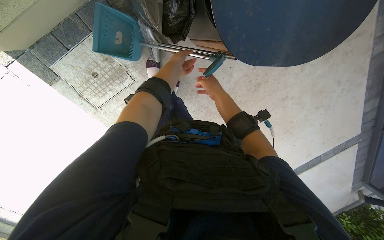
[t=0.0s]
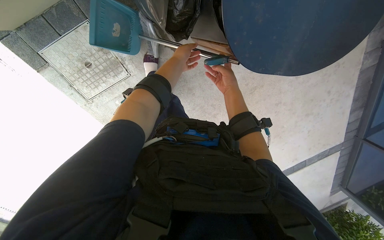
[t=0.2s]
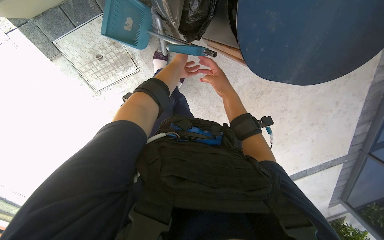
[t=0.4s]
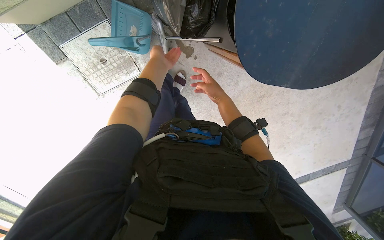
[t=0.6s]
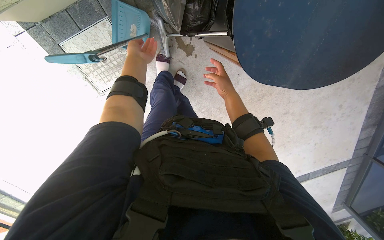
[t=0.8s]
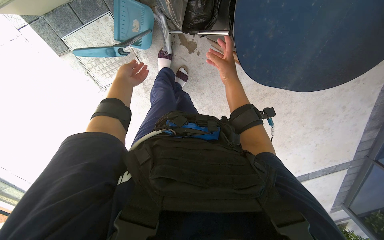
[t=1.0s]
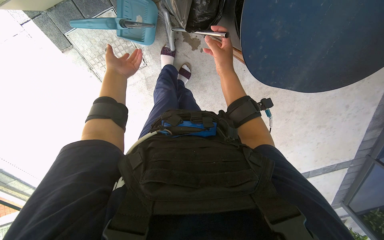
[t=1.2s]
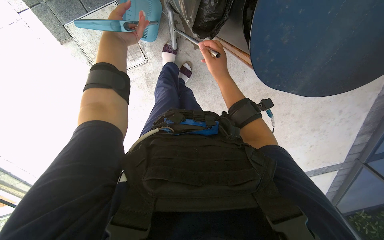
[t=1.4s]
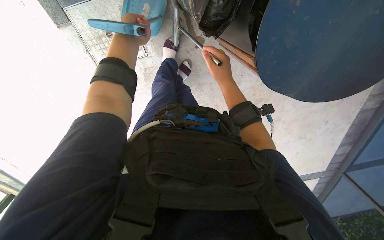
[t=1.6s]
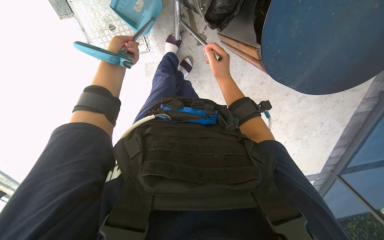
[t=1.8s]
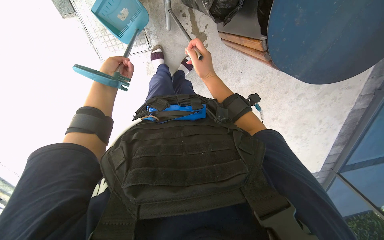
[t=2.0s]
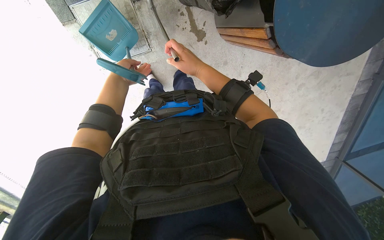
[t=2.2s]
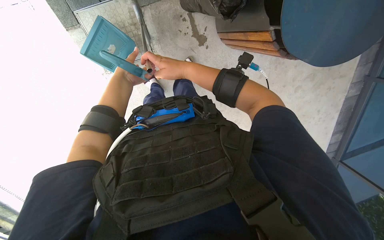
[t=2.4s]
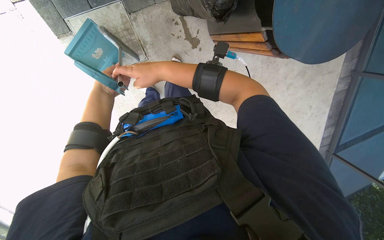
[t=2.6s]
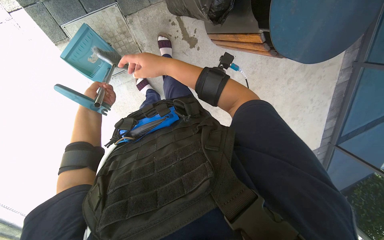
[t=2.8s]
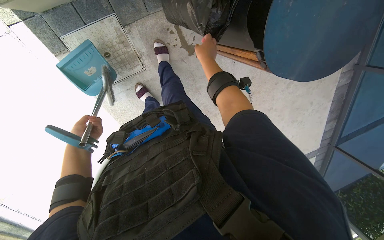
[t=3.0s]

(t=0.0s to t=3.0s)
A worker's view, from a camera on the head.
Job: managing trash.
The whole recording: Disposing of trash. The worker disposes of a water bottle and adjusts a trash bag in a bin.
t=0.0s - t=1.6s: The left hand goes some 25 cm to the left. Meanwhile the right hand goes nearer and farther, about 15 cm each way, reversing 2 times.
t=1.6s - t=3.0s: The left hand moves down the picture and to the left, about 40 cm. Meanwhile the right hand travels to the left and back again, approximately 30 cm each way.

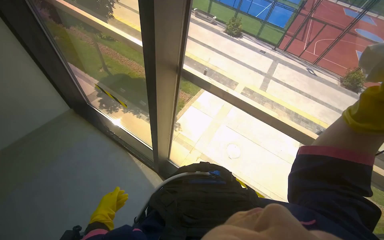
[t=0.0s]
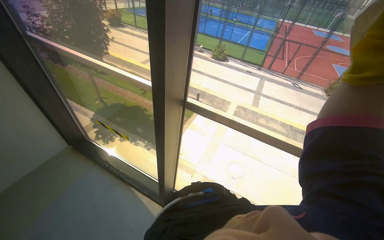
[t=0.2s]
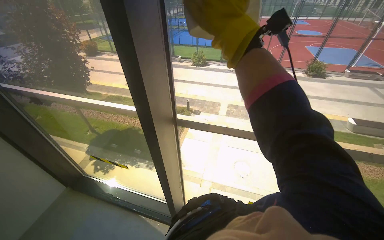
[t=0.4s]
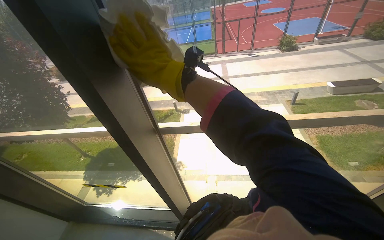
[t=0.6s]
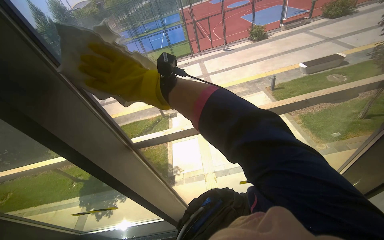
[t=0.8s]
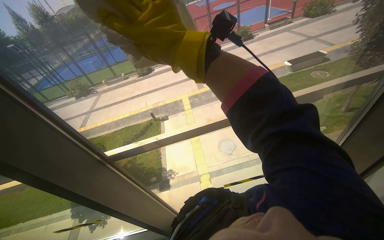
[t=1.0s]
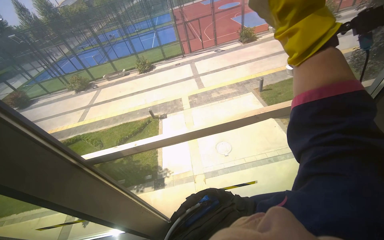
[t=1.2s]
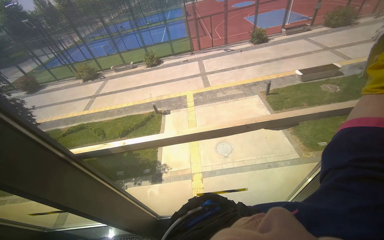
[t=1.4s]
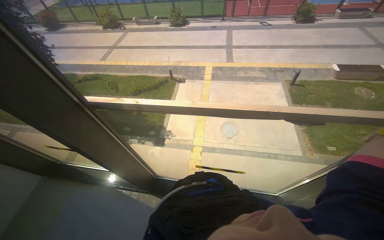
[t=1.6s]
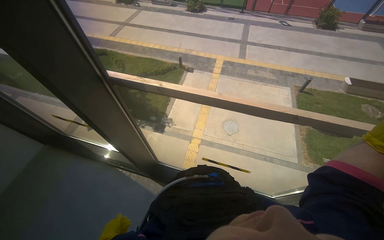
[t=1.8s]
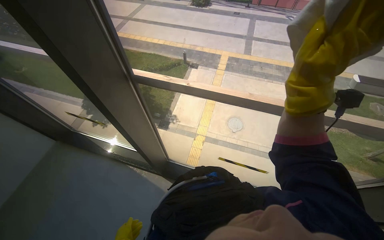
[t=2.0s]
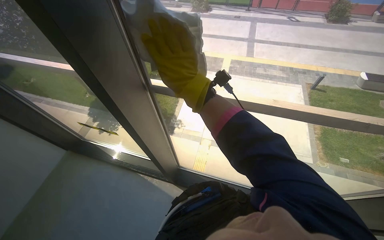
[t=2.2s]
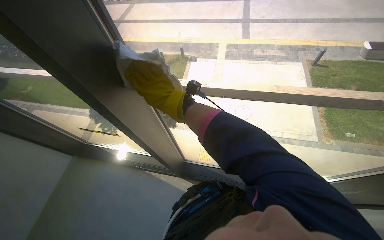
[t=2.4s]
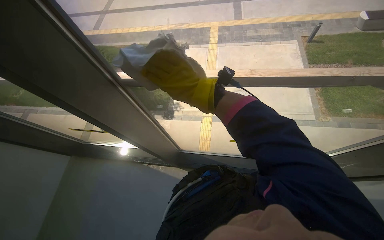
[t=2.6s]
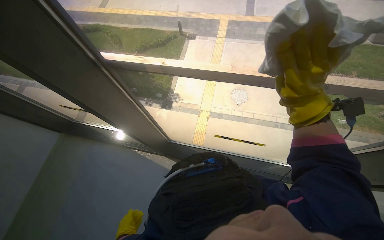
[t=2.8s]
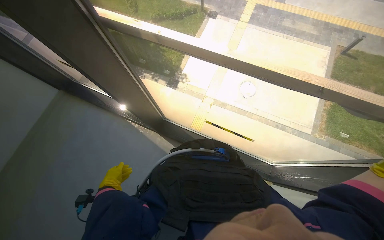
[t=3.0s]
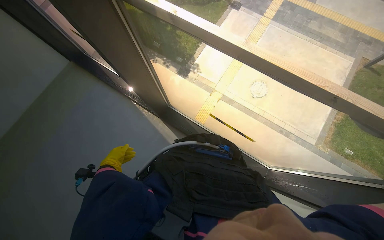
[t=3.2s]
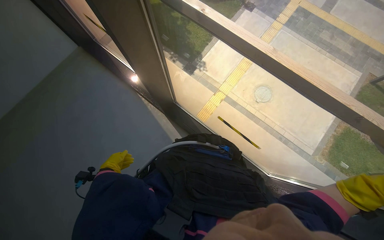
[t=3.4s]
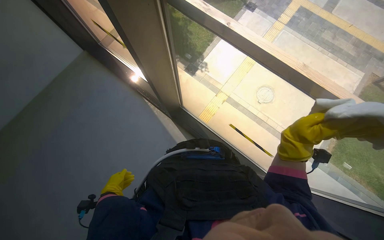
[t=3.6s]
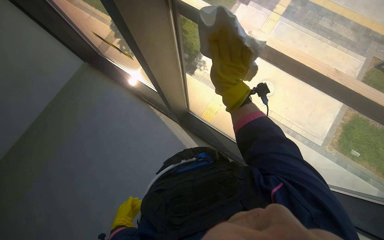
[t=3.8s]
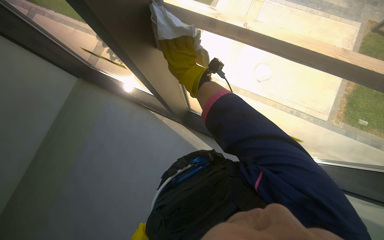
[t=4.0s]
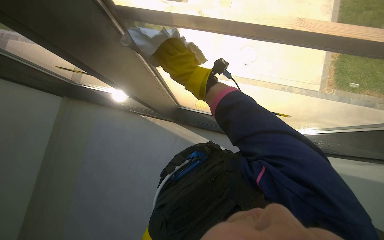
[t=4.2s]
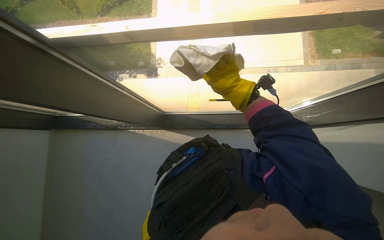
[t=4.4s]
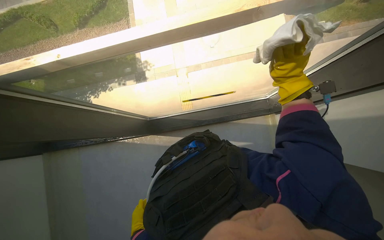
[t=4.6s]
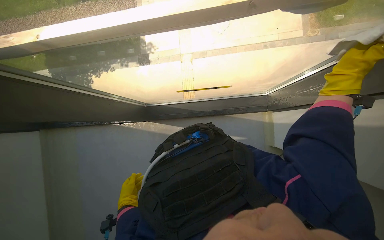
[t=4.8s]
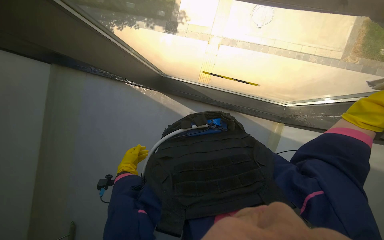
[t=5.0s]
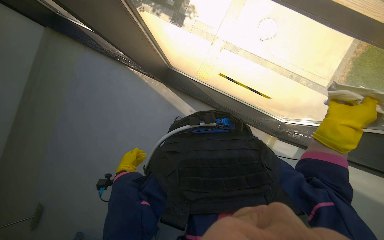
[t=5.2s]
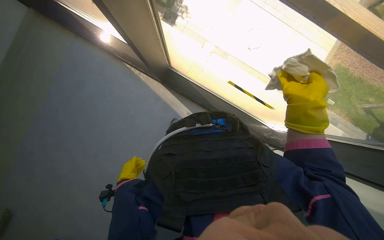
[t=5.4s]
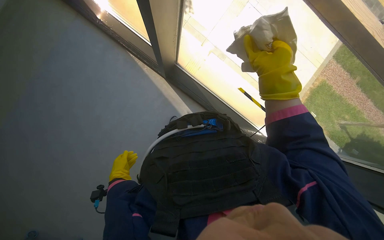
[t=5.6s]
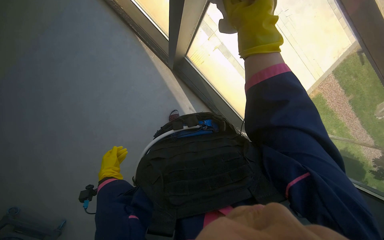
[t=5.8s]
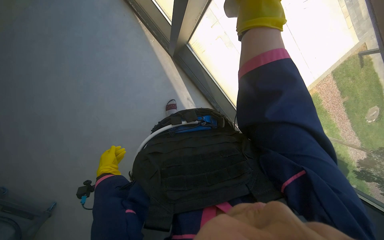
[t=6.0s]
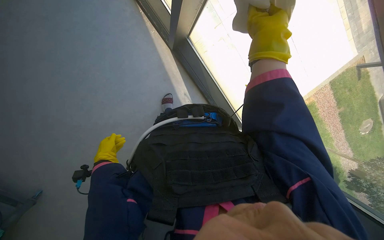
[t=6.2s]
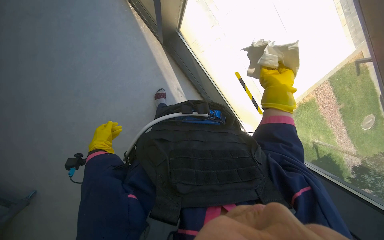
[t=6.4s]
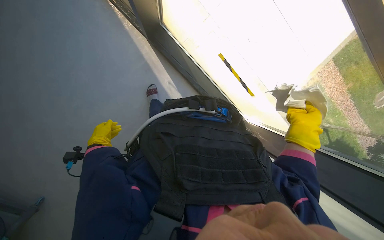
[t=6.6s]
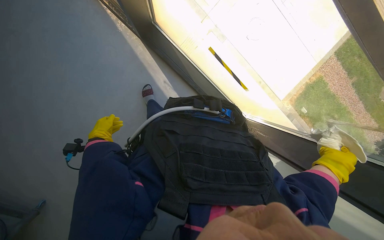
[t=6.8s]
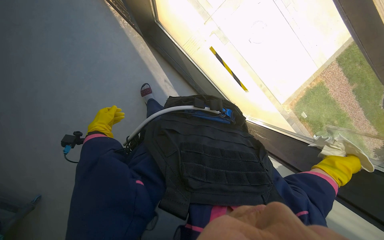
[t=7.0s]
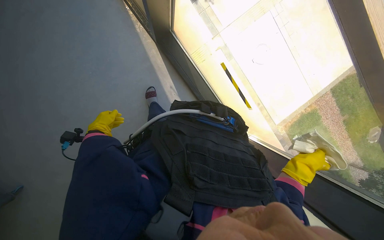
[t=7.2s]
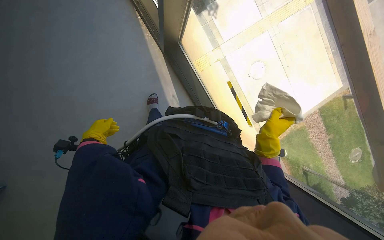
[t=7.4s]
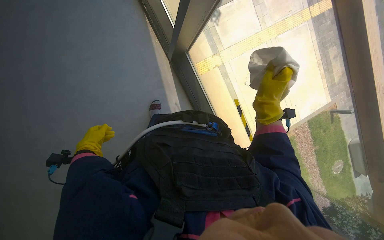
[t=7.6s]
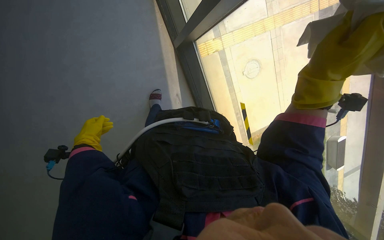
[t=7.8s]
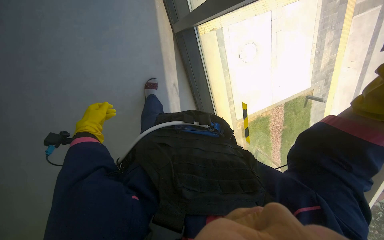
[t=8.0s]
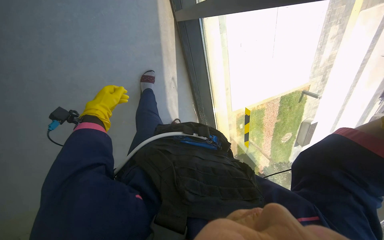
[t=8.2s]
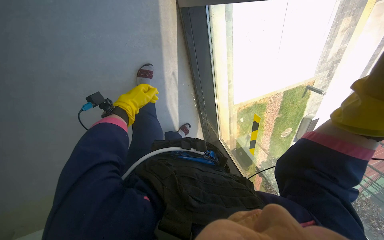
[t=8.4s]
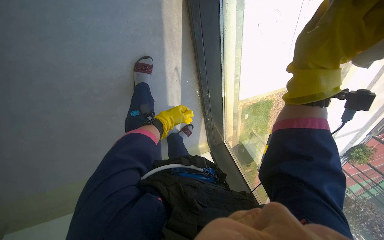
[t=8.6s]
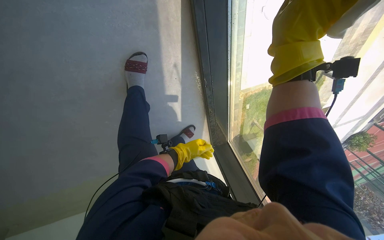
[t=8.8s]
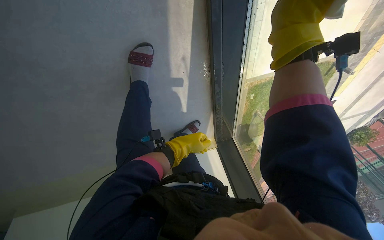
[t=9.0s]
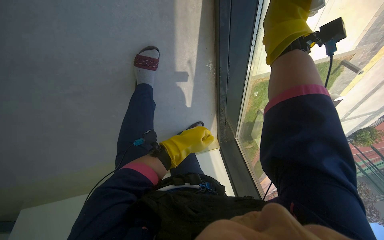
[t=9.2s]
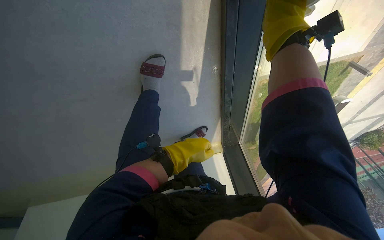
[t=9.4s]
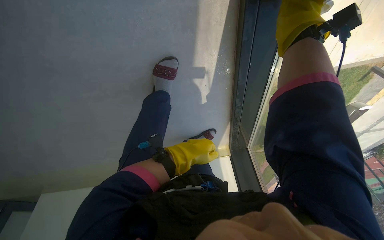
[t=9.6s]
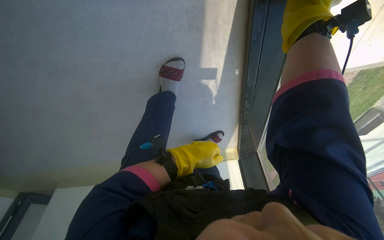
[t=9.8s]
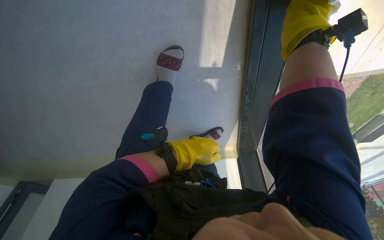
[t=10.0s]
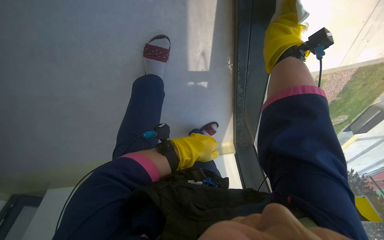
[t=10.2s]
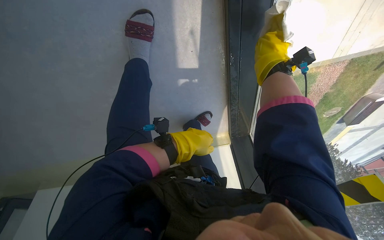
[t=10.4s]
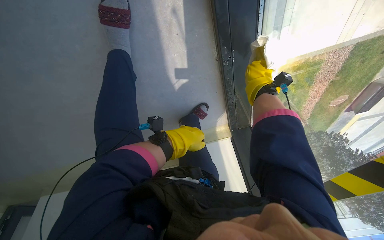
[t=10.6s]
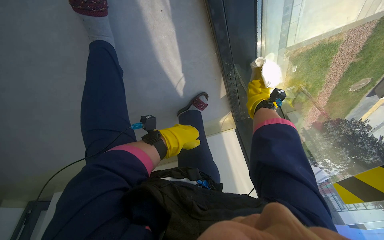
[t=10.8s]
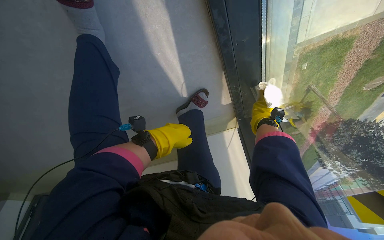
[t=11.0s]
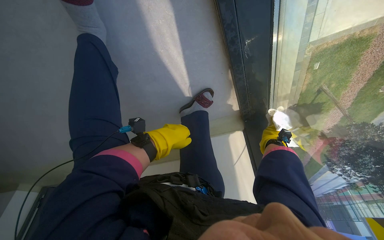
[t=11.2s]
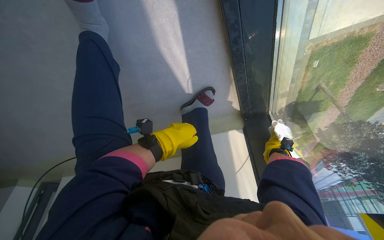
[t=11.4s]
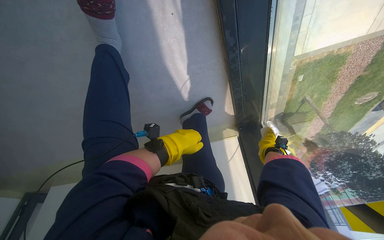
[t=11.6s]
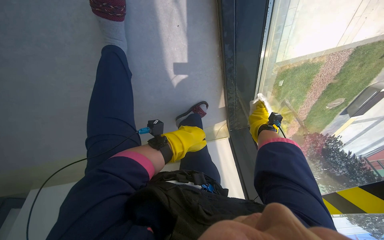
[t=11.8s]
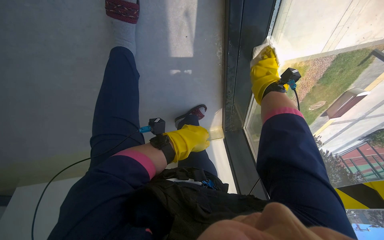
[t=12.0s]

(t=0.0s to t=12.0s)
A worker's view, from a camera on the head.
Job: wiping surfaces.
The whole recording: Wiping window frame with cloth. The worker wipes the window frame with a cleaning cloth.
t=1.6s - t=3.0s: The view tilts approximately 20 degrees downward.
t=6.0s - t=7.6s: The right hand goes roughly 15 cm farther from the camera, and goes down the picture and returns, about 25 cm each way.
t=9.0s - t=10.4s: The right hand shifts some 20 cm farther from the camera.

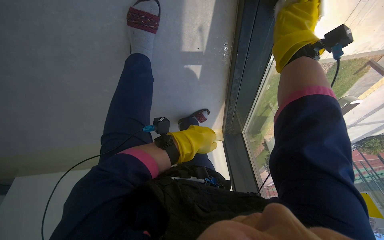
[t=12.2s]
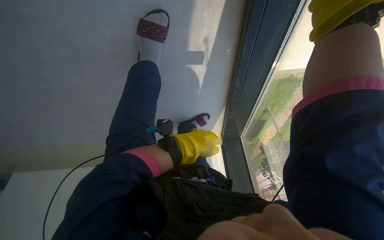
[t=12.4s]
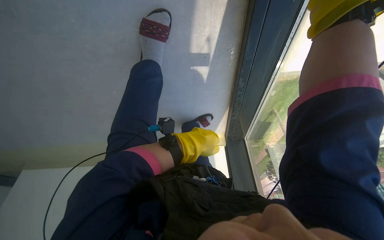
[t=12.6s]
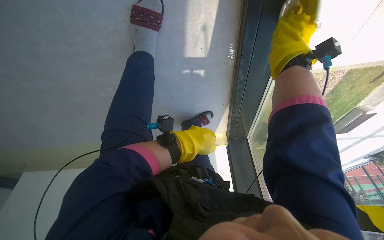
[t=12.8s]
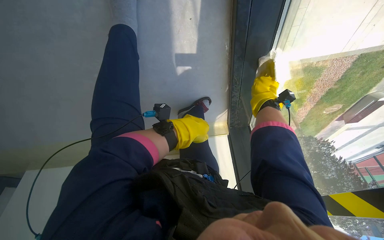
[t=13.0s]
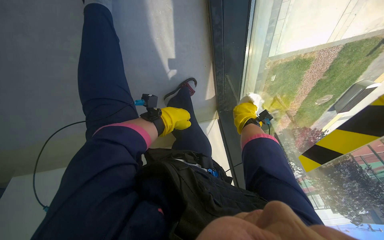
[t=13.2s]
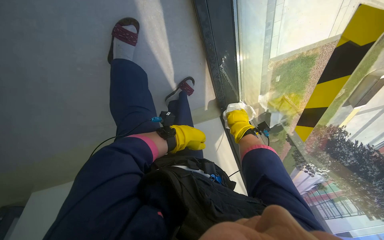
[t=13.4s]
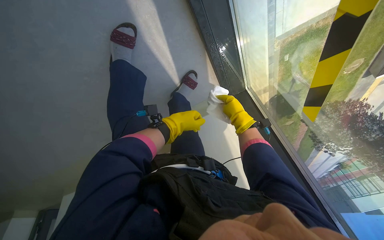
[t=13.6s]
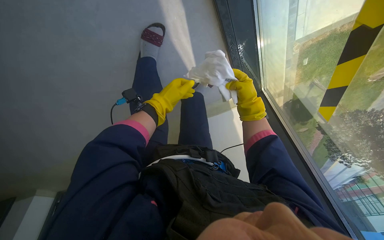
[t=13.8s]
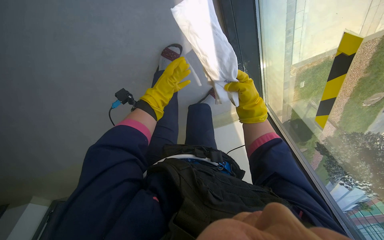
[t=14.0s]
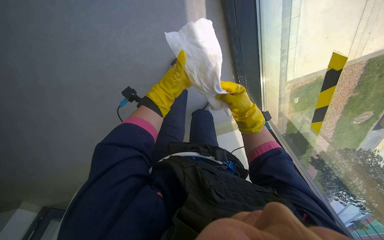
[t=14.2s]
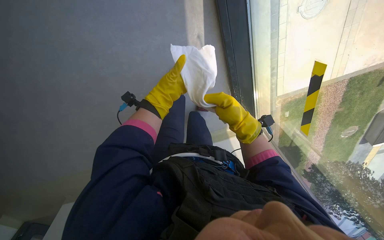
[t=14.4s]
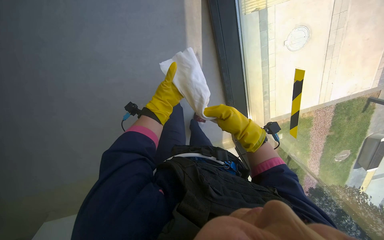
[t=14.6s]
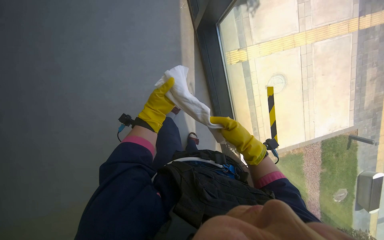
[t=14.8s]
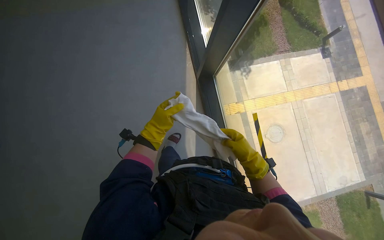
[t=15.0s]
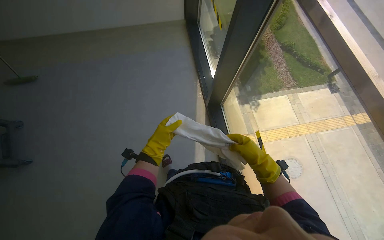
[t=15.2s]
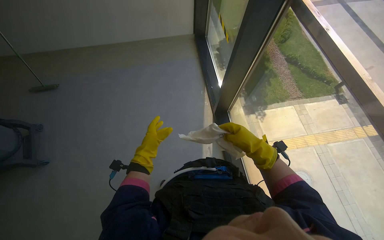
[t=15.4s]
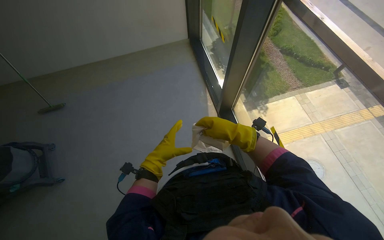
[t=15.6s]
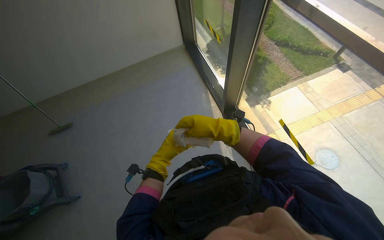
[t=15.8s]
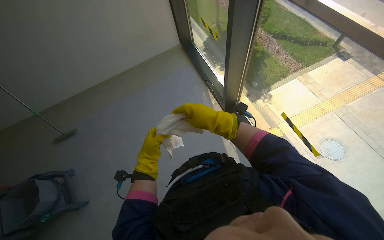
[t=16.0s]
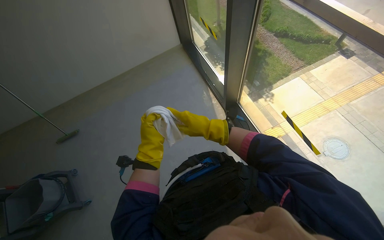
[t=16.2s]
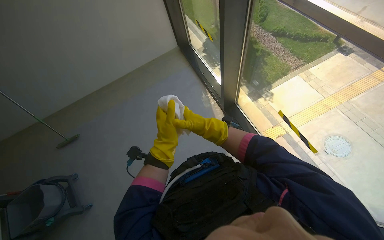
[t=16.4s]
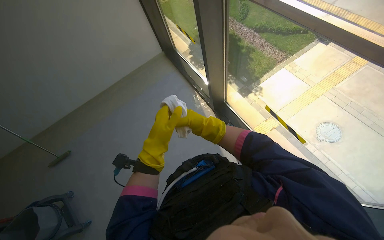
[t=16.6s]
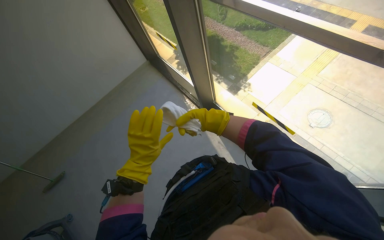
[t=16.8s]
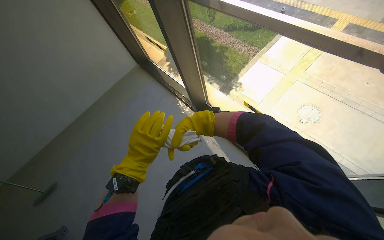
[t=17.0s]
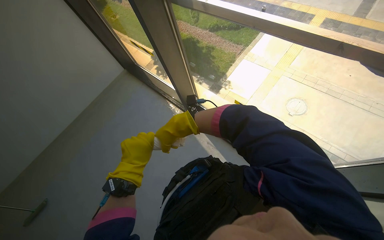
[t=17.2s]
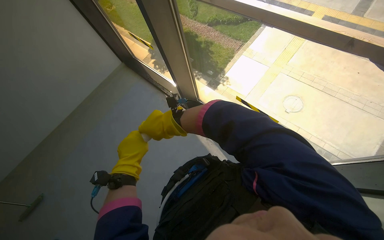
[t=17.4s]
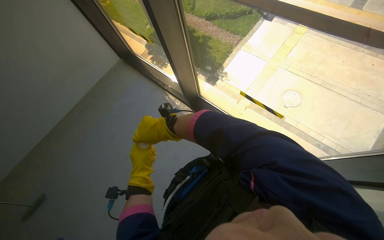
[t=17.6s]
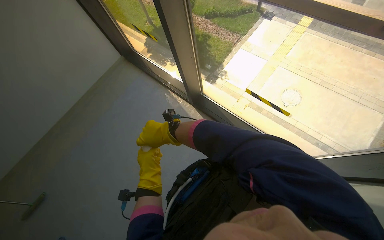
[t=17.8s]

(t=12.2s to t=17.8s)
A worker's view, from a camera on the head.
Job: wiping surfaces.
The whole recording: Wiping window frame with cloth. The worker wipes the window frame with a cleaning cloth.
t=12.2s - t=13.6s: The right hand goes approximately 50 cm down the picture and farther from the camera; the left hand shifts approximately 15 cm farther from the camera.
t=13.6s - t=15.0s: The camera travels some 60 cm. The camera pitches upward, by about 60 degrees.
t=15.0s - t=16.4s: The camera pitches upward, by approximately 20 degrees. The right hand travels to the left by roughly 35 cm.
t=16.4s - t=17.8s: The wearer's head swings some 25 degrees to the right. The left hand shifts approximately 15 cm farther from the camera.
